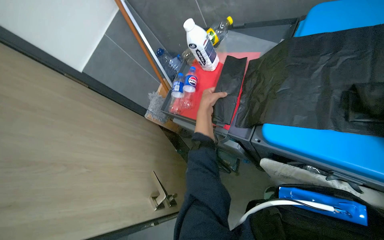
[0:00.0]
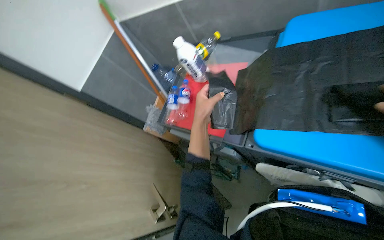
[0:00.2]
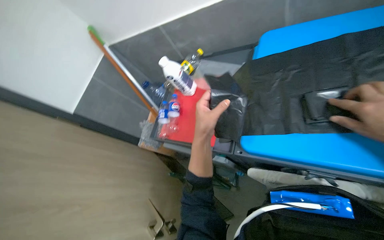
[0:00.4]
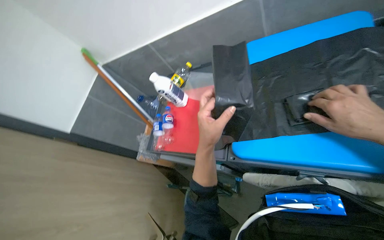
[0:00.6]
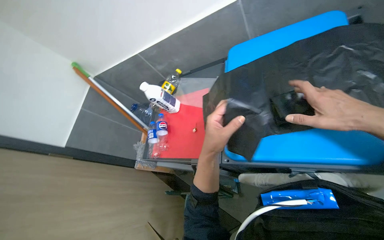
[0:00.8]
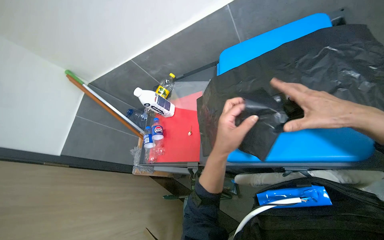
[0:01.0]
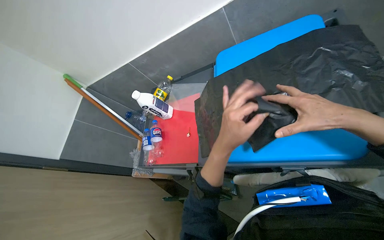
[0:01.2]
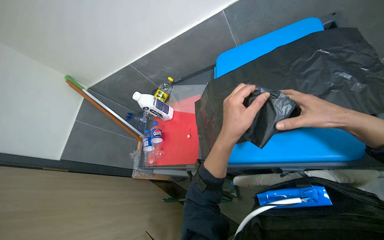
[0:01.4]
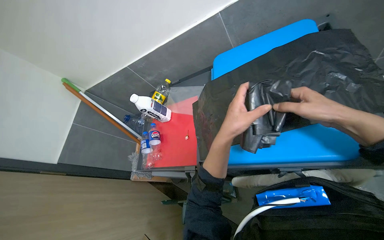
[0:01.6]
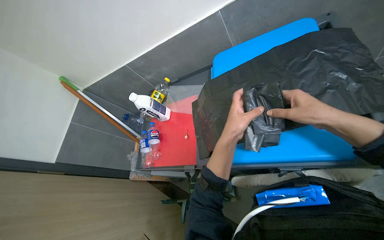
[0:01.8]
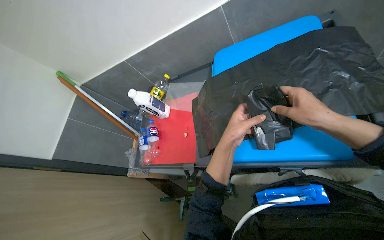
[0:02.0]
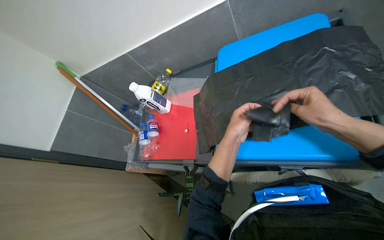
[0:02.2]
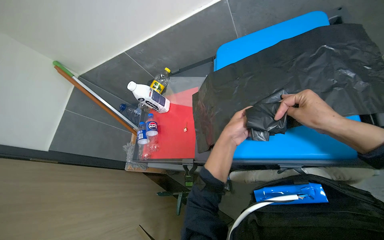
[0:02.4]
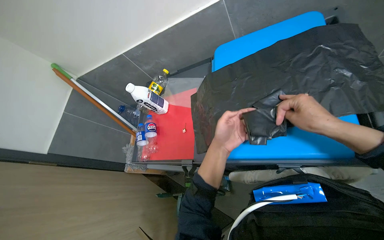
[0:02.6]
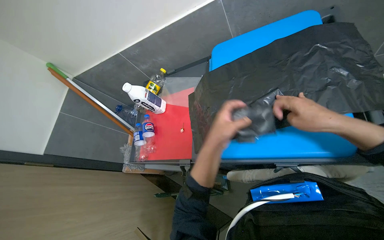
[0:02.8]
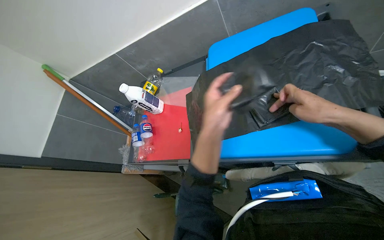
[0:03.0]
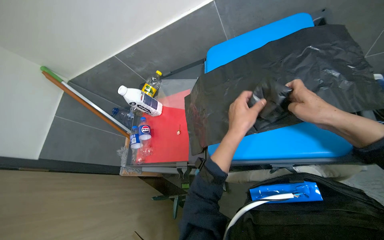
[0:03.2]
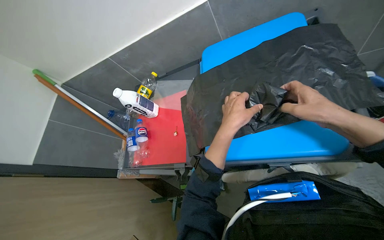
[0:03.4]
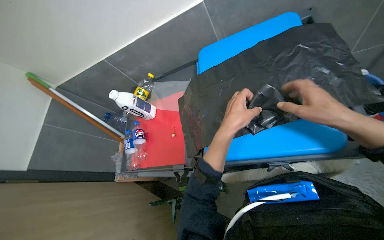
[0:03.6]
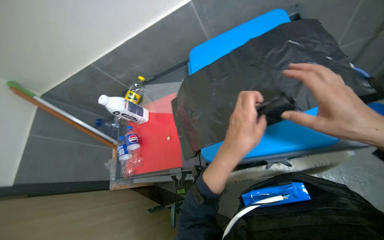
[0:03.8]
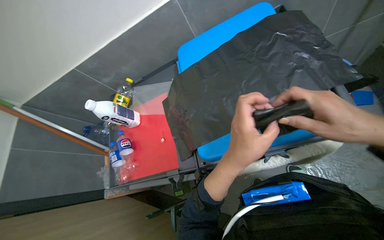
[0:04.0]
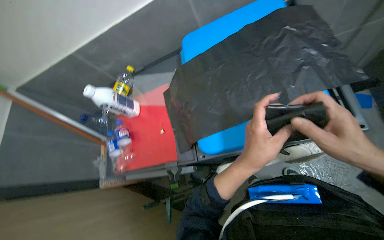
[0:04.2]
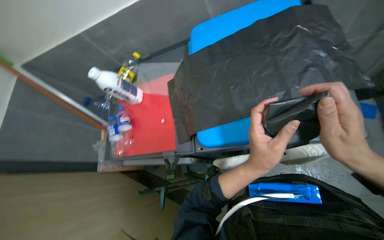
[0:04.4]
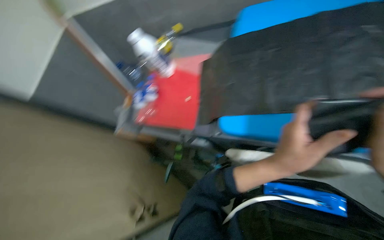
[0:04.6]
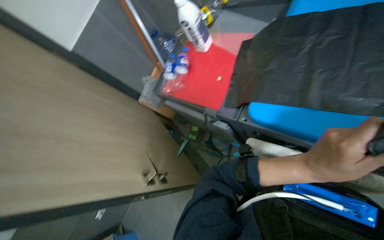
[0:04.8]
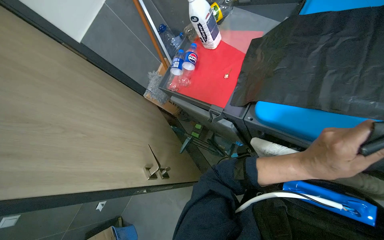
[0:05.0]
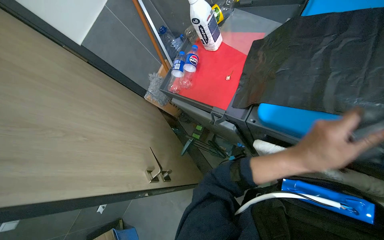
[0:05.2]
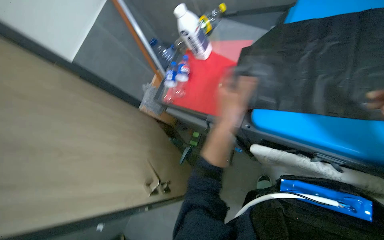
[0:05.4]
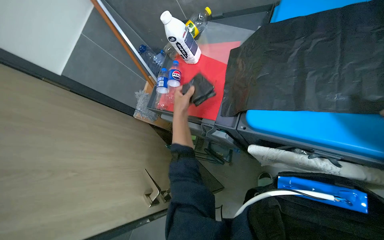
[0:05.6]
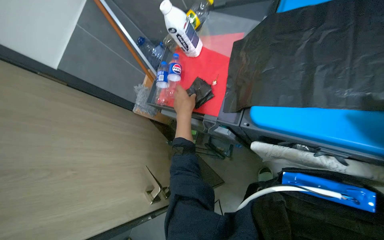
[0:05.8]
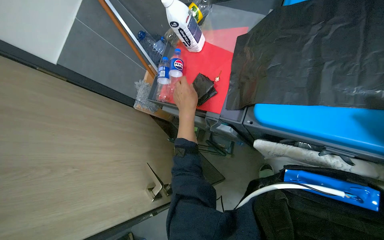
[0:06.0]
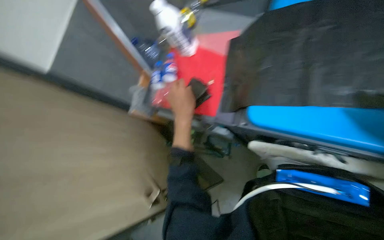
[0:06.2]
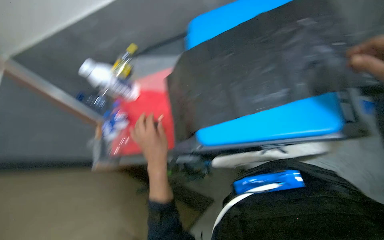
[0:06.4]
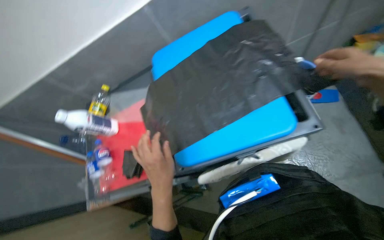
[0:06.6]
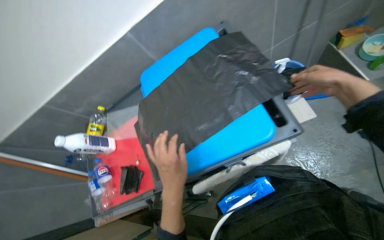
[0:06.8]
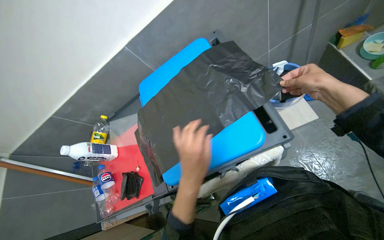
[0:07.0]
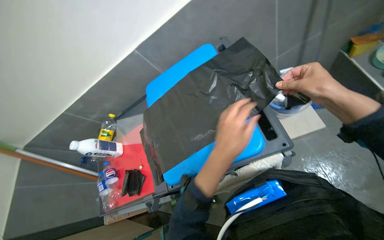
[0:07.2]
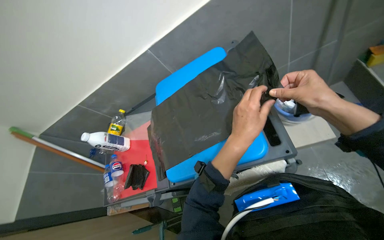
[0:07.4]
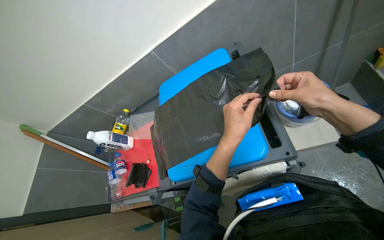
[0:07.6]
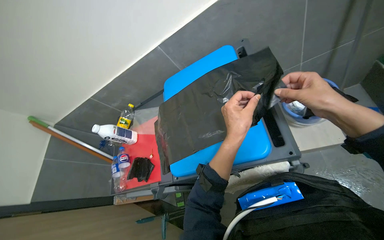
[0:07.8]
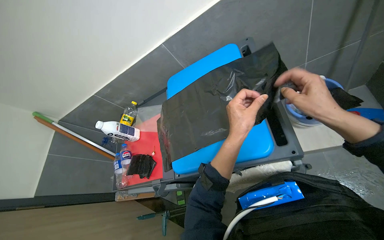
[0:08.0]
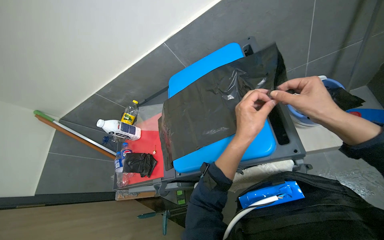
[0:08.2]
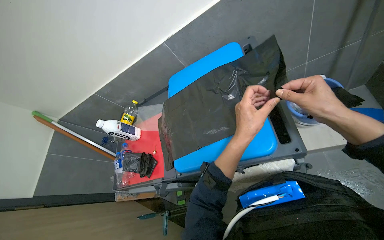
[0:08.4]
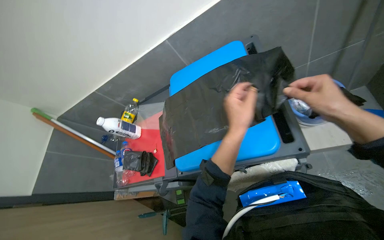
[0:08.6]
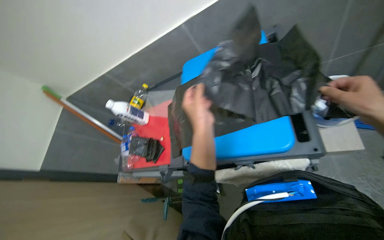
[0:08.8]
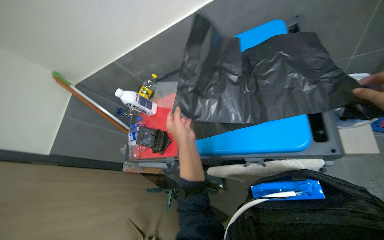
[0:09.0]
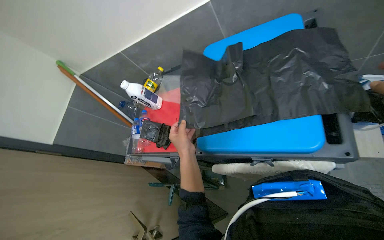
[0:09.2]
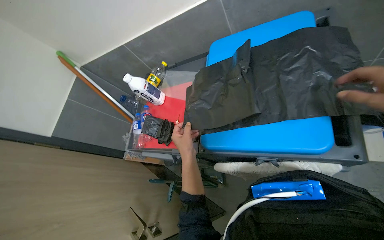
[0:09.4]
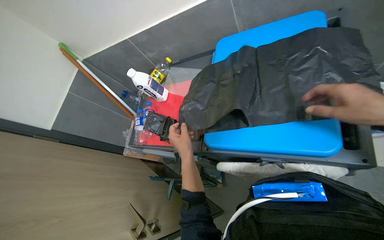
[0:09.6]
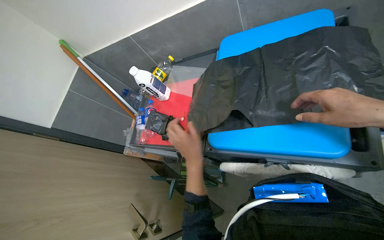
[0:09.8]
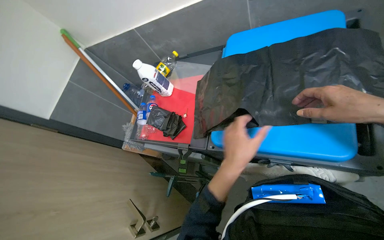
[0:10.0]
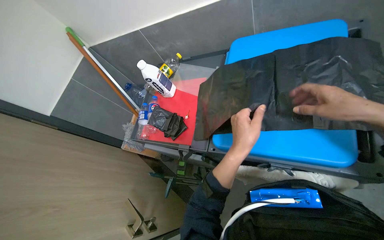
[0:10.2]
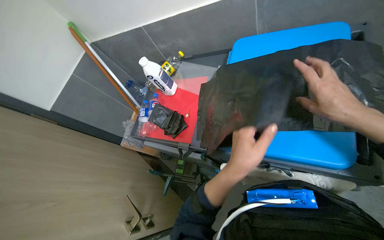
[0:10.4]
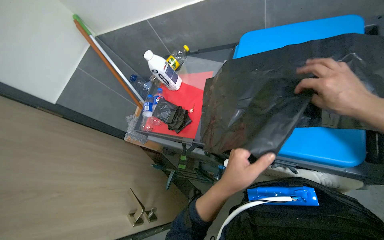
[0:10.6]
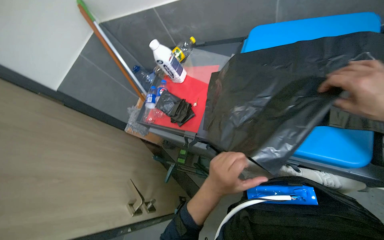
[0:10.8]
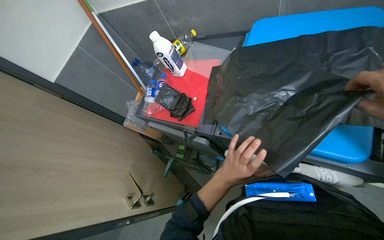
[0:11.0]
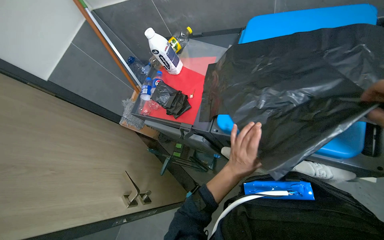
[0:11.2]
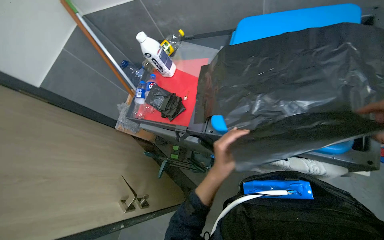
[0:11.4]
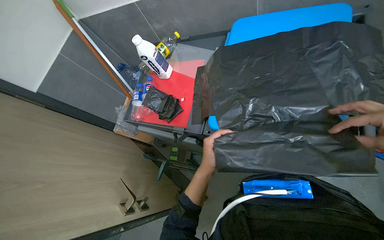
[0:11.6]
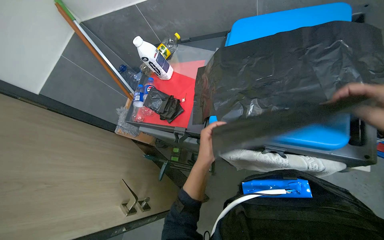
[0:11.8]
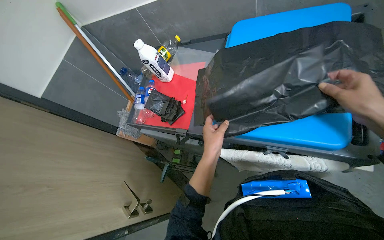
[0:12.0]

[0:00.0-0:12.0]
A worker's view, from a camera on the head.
Job: preparing cleaning supplies.
The whole recording: Unfolding and preparing trash bags. The worker unfolds and neatly stacks black trash bags, then places them into a bucket.
0:00.0 to 0:01.6: The camera pitches upward, by about 15 degrees. The left hand goes about 25 cm nearer to the camera.
0:01.6 to 0:03.0: The hands make small movements and keep their place.
0:03.0 to 0:04.4: The left hand heads to the right and down the picture, covering about 15 cm. Meanwhile the right hand is displaced down the picture and nearer to the camera by approximately 15 cm.
0:04.4 to 0:06.0: The head rotates some 25 degrees to the left.
0:06.0 to 0:07.6: The view tilts about 20 degrees upward. The scene rotates counterclockwise by roughly 35 degrees.
0:07.6 to 0:09.0: The left hand travels to the left by approximately 20 cm.
0:09.0 to 0:10.4: The left hand shifts about 10 cm down the picture.
0:10.4 to 0:12.0: The left hand shifts about 10 cm farther from the camera.

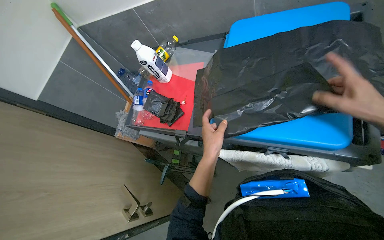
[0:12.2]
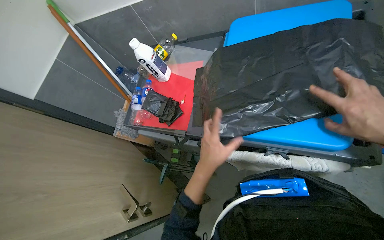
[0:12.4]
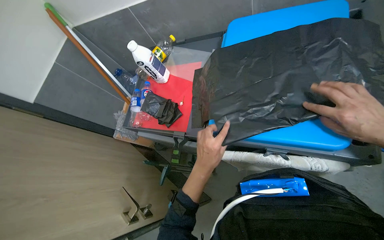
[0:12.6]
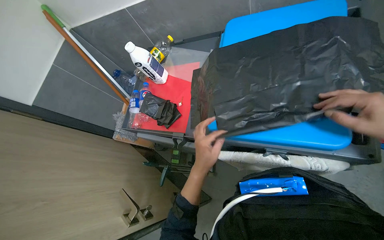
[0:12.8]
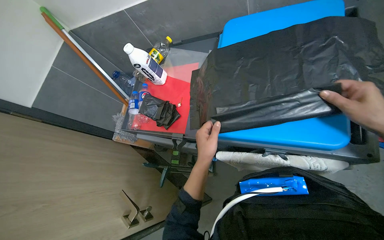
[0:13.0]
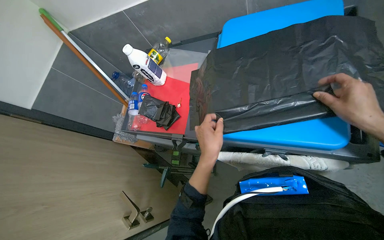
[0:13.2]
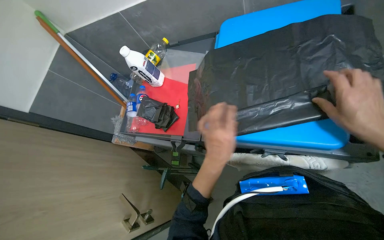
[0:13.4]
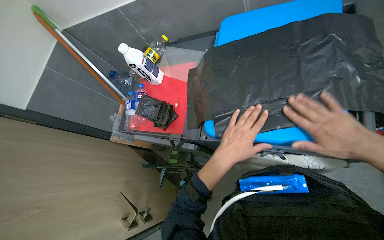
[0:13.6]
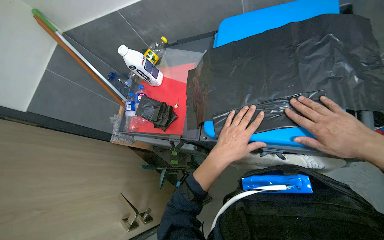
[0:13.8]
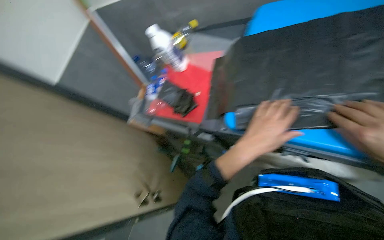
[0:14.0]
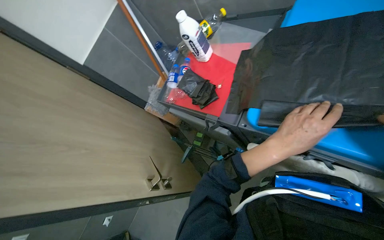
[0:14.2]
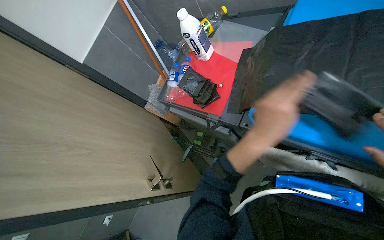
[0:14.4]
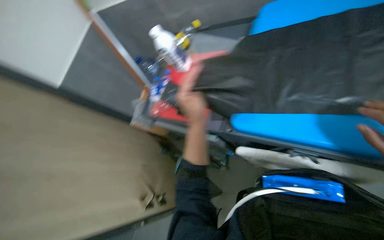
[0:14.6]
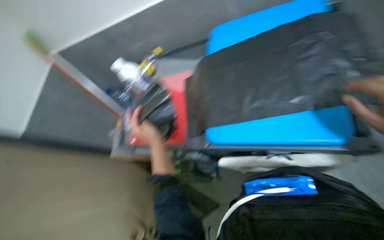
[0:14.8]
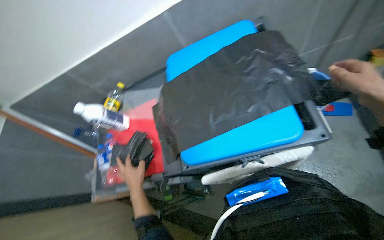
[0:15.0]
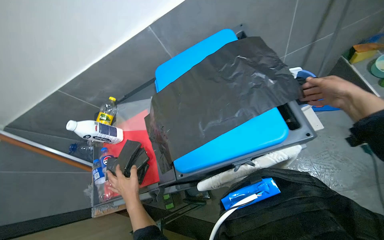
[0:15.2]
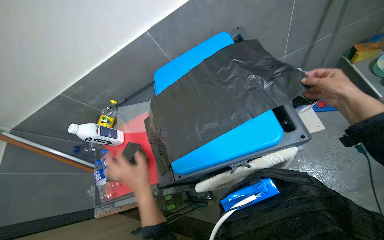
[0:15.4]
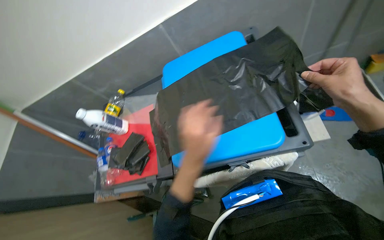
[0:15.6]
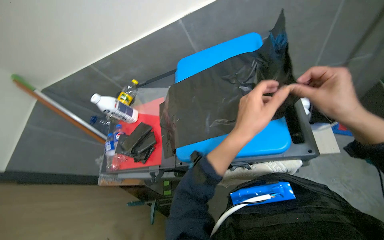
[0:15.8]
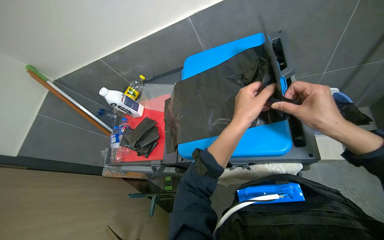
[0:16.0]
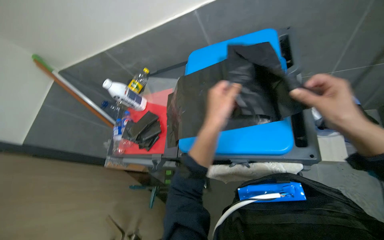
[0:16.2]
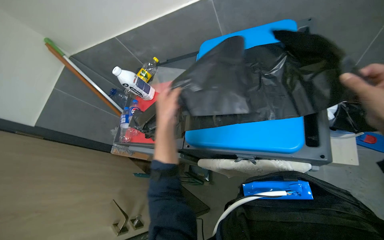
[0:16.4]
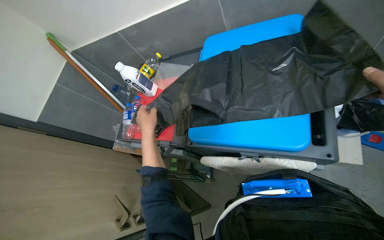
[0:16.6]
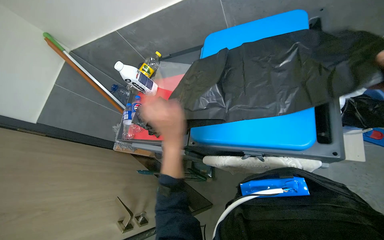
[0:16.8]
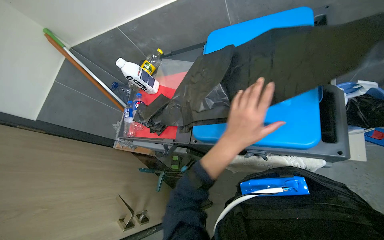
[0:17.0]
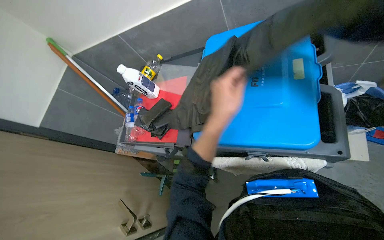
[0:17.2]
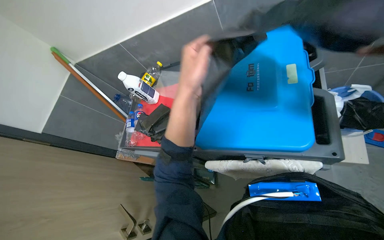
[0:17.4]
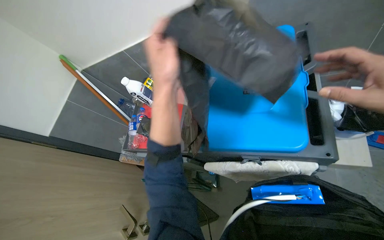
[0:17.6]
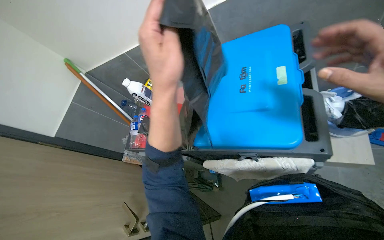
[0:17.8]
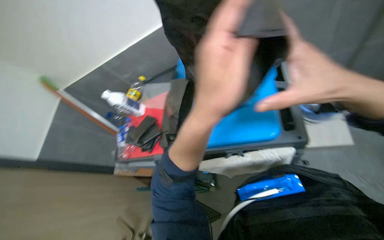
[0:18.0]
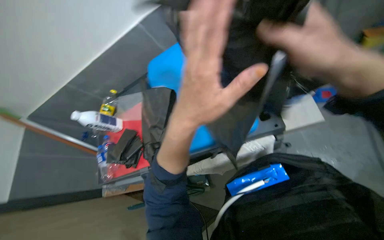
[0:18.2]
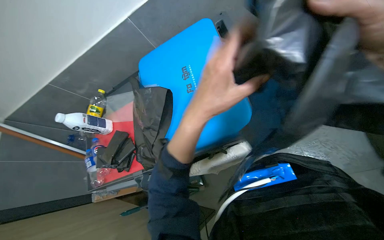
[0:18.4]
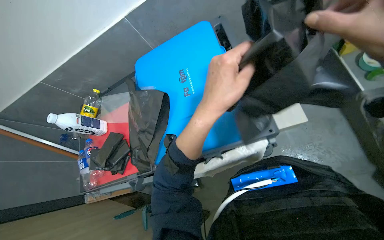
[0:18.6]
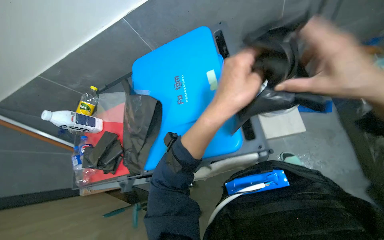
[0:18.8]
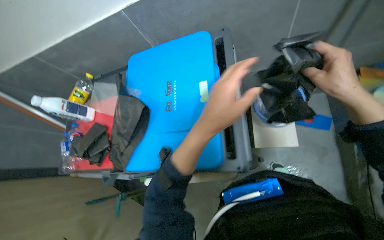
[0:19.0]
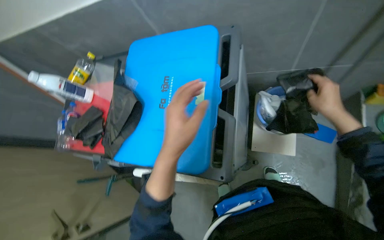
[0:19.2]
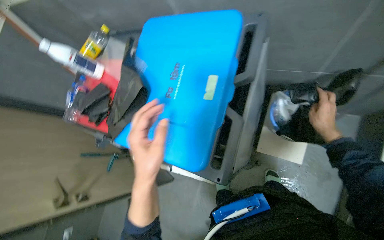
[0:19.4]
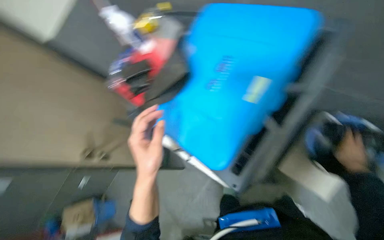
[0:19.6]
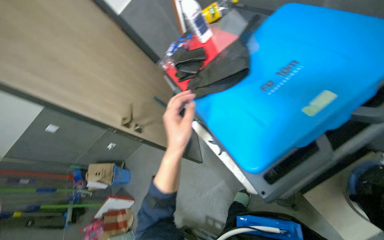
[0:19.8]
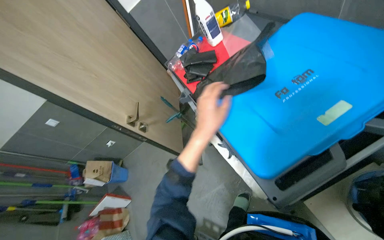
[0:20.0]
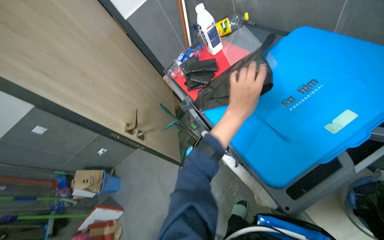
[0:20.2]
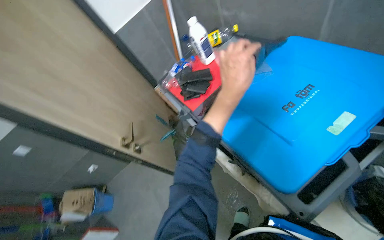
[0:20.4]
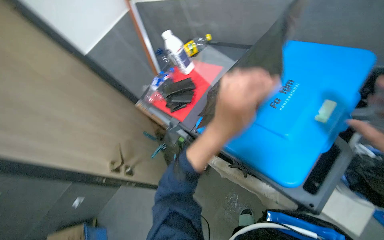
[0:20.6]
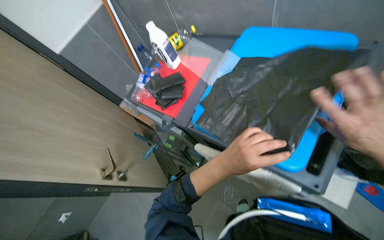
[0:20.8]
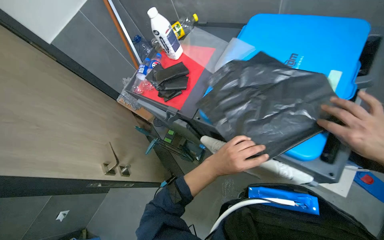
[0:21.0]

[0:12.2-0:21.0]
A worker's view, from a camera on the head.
Job: preparing cleaning supplies.
The whole recording: Unfolding and preparing trash bags. The worker unfolds and neatly stacks black trash bags, then places them into a bucket.
0:15.2 to 0:16.6: The wearer's head swings some 25 degrees to the left. The left hand travels up the picture by roughly 10 cm, and moves some 35 cm to the right and comes back.
0:16.6 to 0:18.0: The left hand goes roughly 40 cm nearer to the camera and to the right.
0:18.0 to 0:19.6: The view tilts about 15 degrees downward. The scene turns approximately 30 degrees clockwise in the picture.
0:19.6 to 0:21.0: The wearer looks about 20 degrees further to the right.
